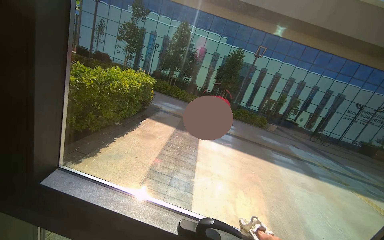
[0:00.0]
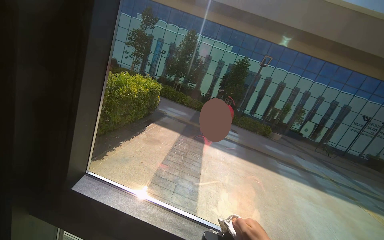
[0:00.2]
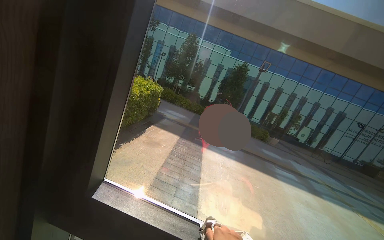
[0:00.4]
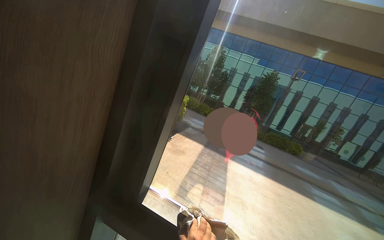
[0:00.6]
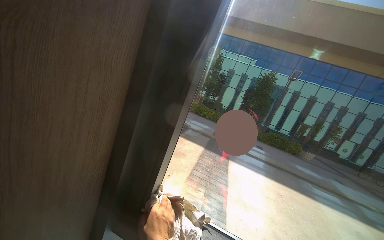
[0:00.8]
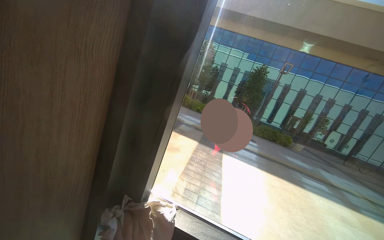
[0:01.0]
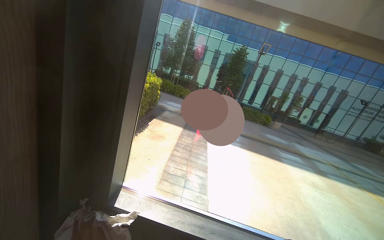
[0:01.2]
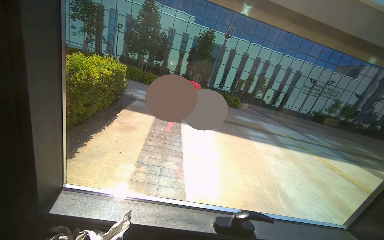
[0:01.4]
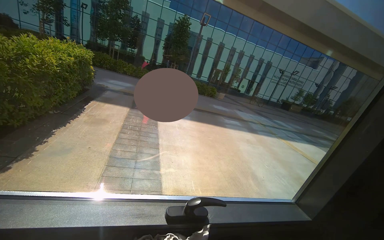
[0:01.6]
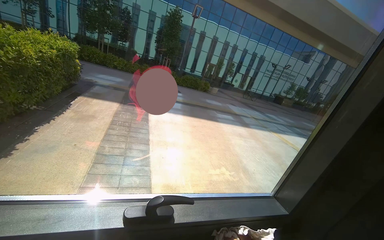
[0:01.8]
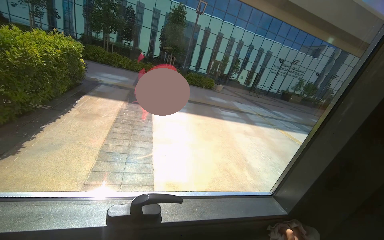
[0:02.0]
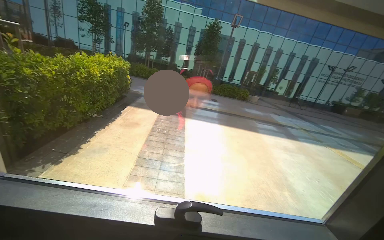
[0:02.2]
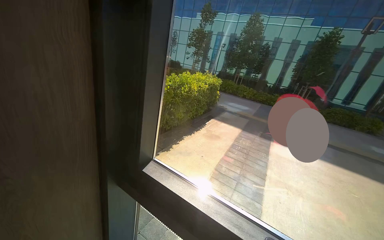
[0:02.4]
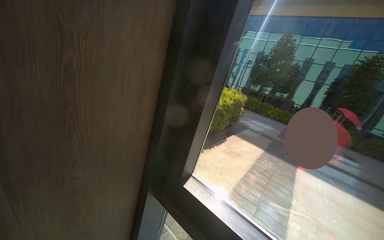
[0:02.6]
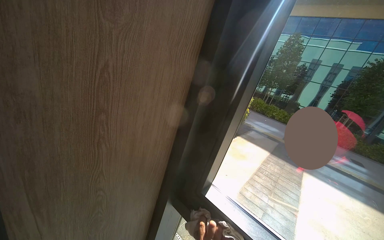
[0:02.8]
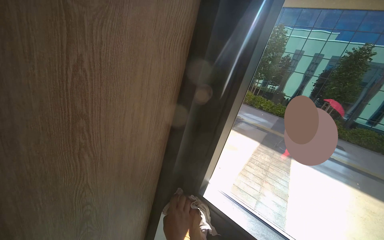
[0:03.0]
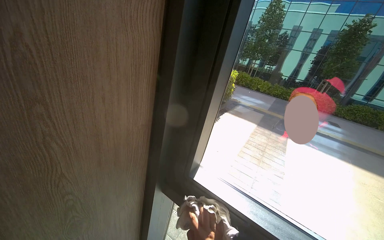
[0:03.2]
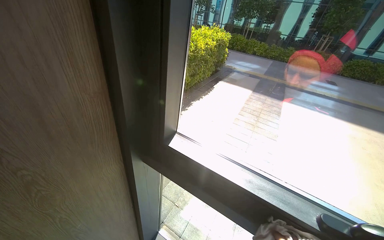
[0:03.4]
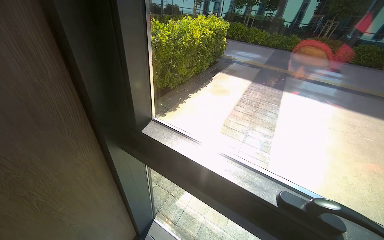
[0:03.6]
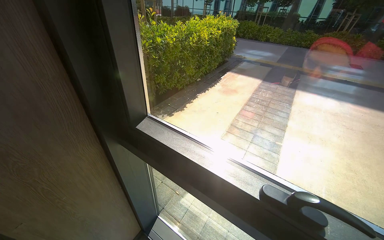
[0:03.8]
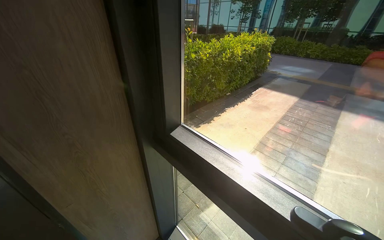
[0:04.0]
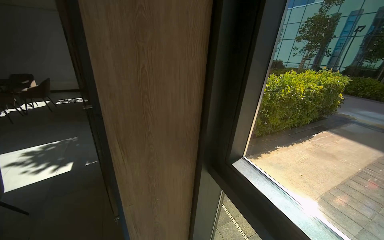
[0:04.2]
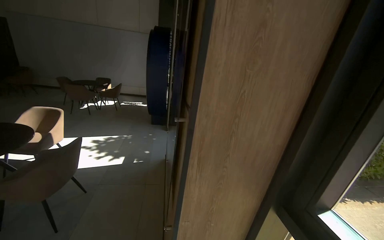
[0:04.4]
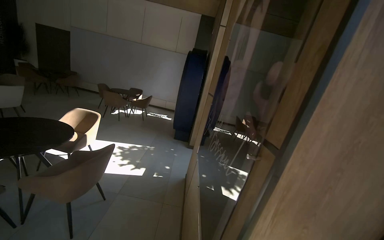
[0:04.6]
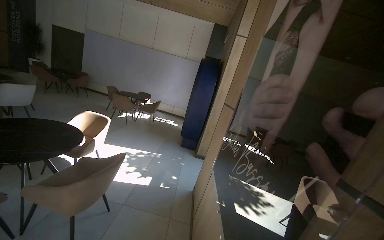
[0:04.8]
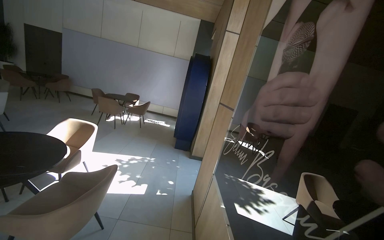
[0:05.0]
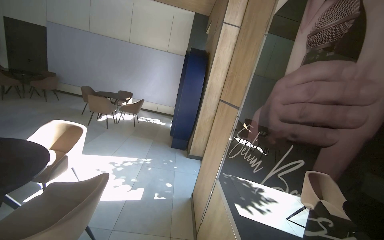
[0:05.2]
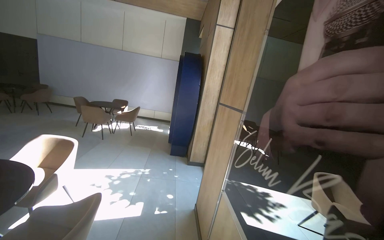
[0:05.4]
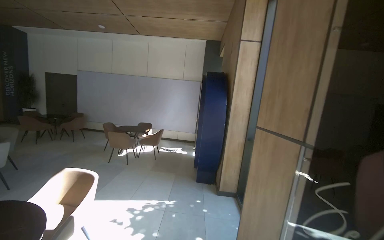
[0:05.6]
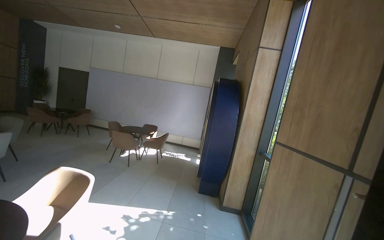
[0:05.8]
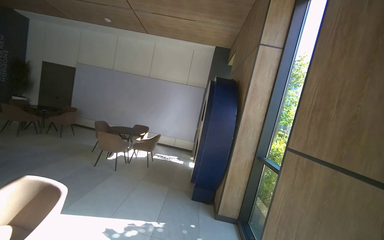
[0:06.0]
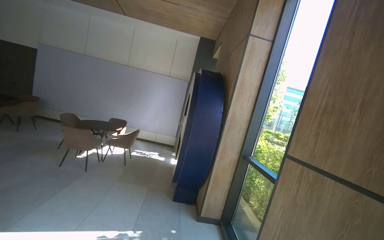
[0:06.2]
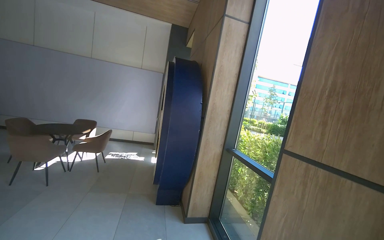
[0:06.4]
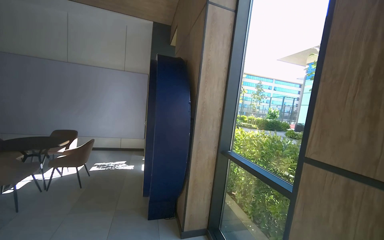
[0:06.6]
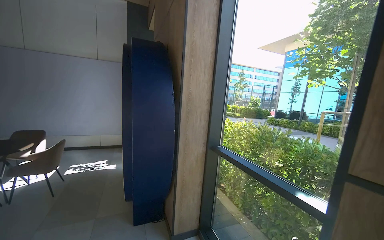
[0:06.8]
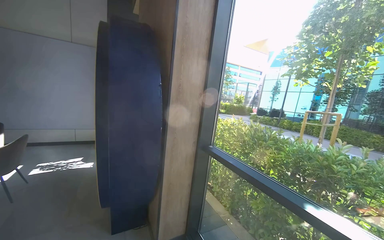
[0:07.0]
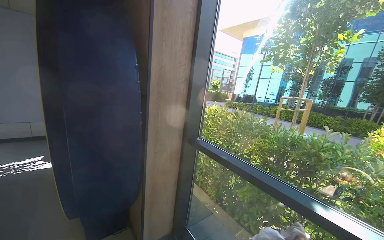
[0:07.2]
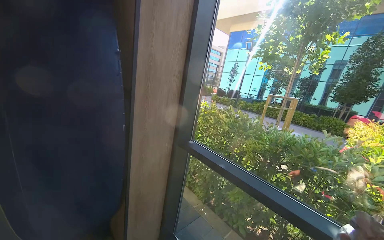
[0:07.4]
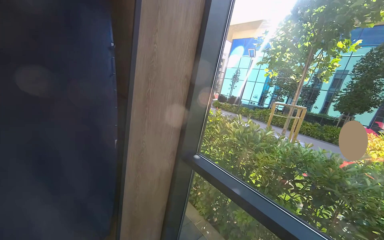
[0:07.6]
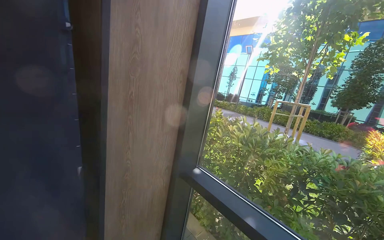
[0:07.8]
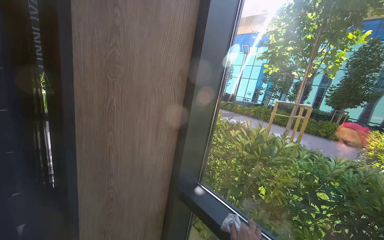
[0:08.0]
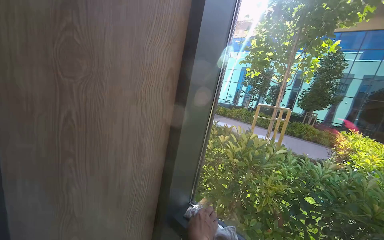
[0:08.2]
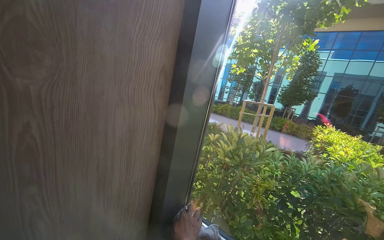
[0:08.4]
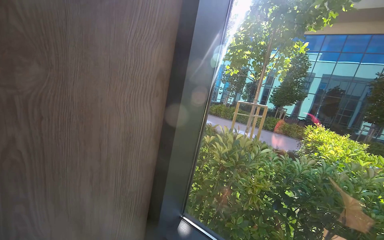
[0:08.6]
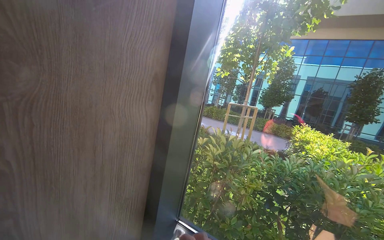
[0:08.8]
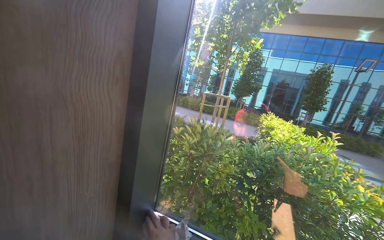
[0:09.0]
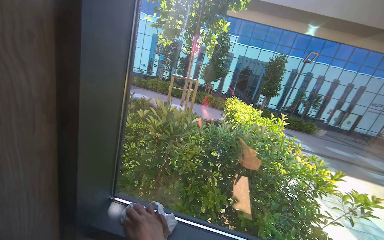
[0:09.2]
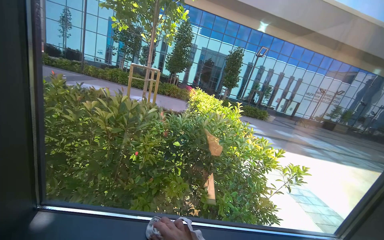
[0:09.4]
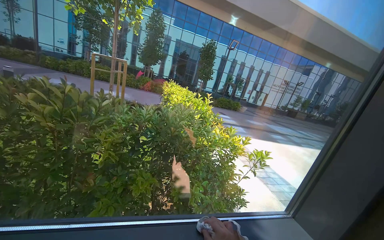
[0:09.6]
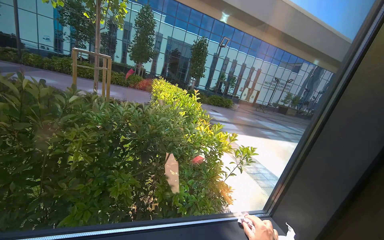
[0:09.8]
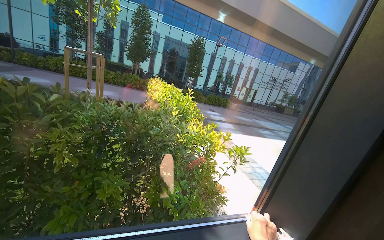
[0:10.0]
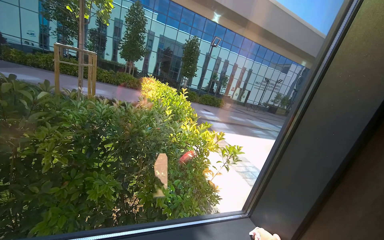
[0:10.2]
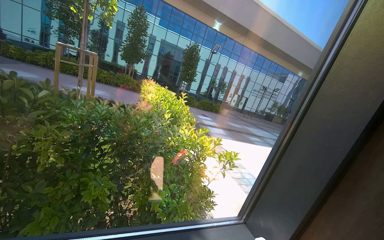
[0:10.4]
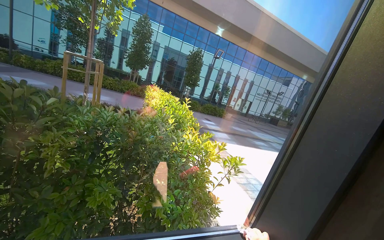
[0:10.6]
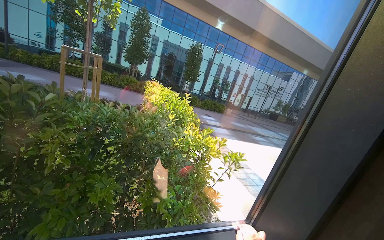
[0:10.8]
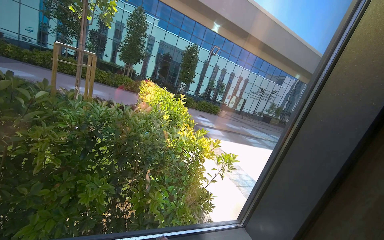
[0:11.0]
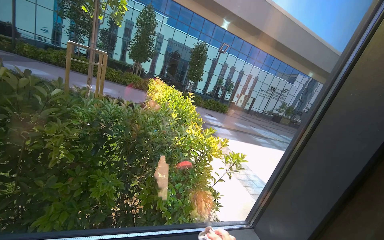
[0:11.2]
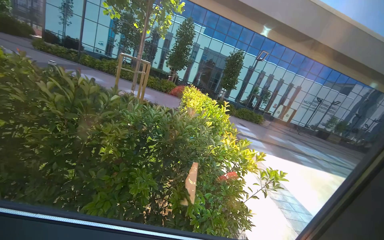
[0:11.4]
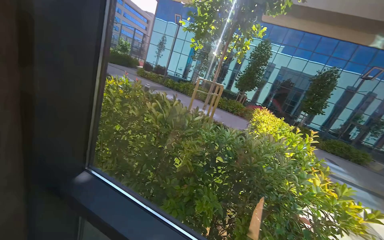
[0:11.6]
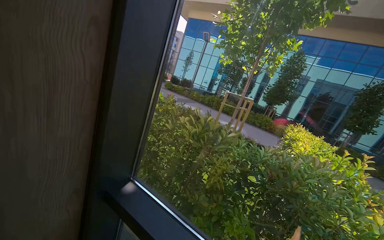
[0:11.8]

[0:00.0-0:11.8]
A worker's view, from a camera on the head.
Job: cleaning windows.
The whole recording: Cleaning lobby windows. The worker cleans the frames and glass of the lobby windows with a cloth.
0:01.4 to 0:03.0: The wearer looks some 40 degrees further to the left.
0:03.0 to 0:04.4: The wearer looks roughly 50 degrees further to the left.
0:04.4 to 0:06.0: The camera is carried some 1.5 m. The view tips upward by approximately 20 degrees.
0:06.0 to 0:07.4: The head travels roughly 1.5 m. The wearer's head swings about 45 degrees to the right. The view tilts some 20 degrees downward.
0:07.4 to 0:08.8: The wearer moves some 70 cm. The camera sweeps to the right, by roughly 20 degrees.
0:08.8 to 0:10.4: The camera travels roughly 40 cm. The view pans to the right by about 50 degrees. The wearer looks about 15 degrees further downward.
0:10.4 to 0:11.8: The wearer looks approximately 50 degrees further to the left. The wearer looks about 15 degrees further upward.

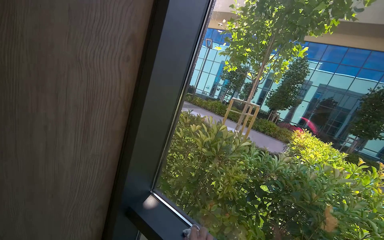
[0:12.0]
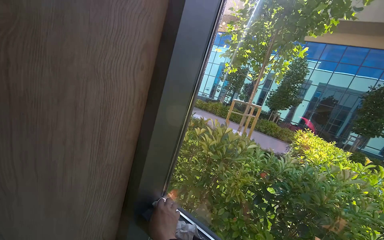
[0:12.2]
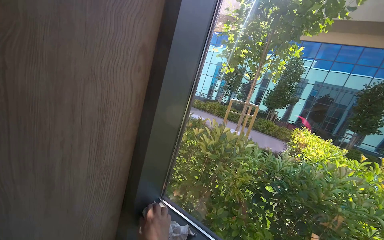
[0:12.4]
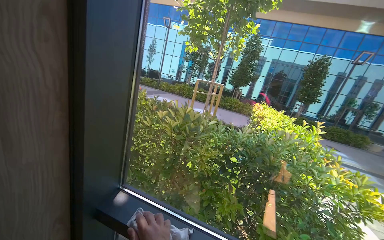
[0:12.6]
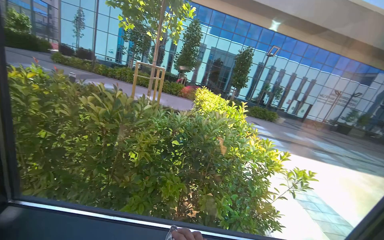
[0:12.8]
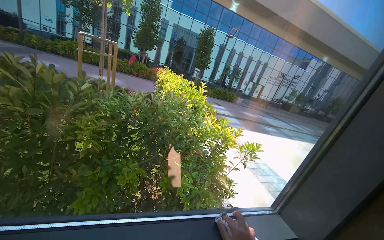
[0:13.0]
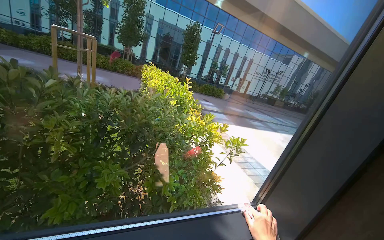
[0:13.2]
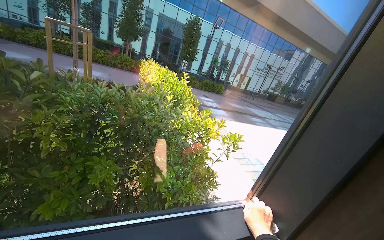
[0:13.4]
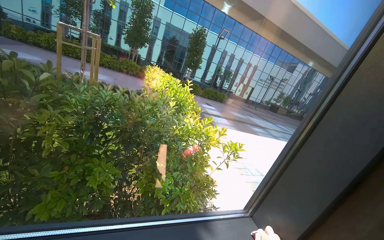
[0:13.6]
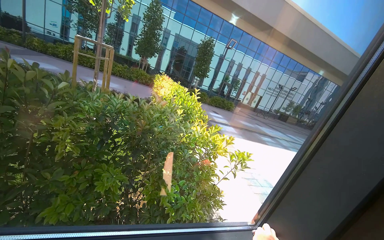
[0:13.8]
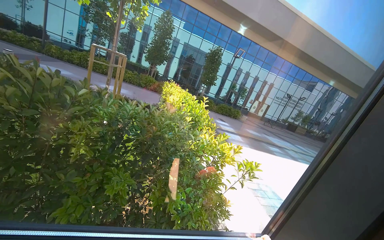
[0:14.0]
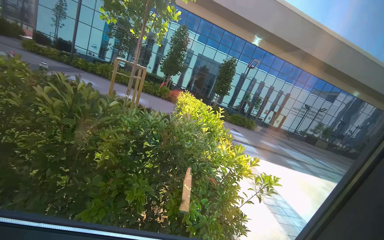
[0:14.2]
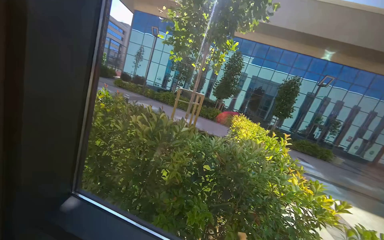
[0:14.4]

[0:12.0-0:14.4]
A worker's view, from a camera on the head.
Job: cleaning windows.
The whole recording: Cleaning lobby windows. The worker cleans the frames and glass of the lobby windows with a cloth.
0:12.0 to 0:13.2: The wearer's head swings approximately 50 degrees to the right. The view tilts approximately 20 degrees downward.
0:13.2 to 0:14.4: The view swings roughly 30 degrees to the left. The view tips upward by about 20 degrees.

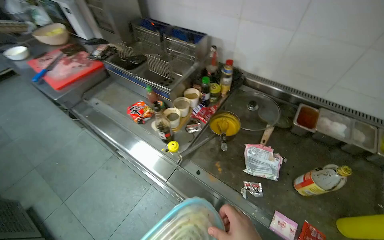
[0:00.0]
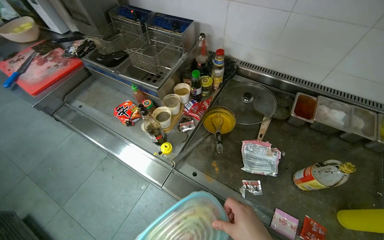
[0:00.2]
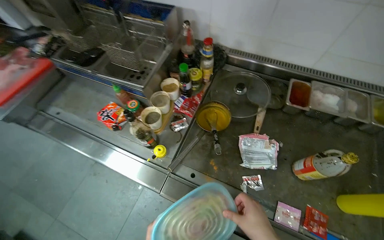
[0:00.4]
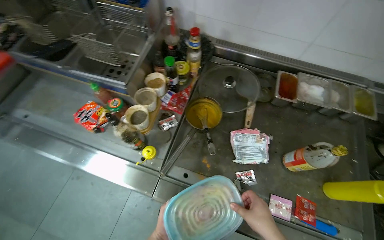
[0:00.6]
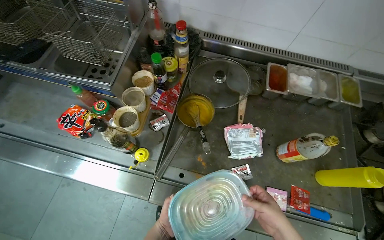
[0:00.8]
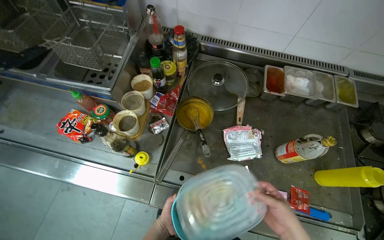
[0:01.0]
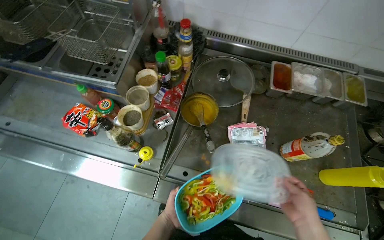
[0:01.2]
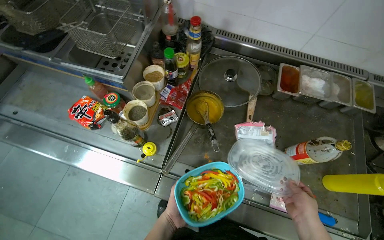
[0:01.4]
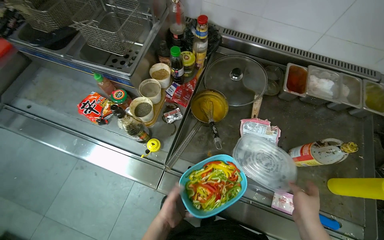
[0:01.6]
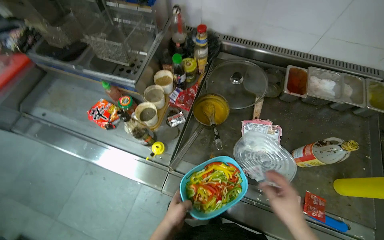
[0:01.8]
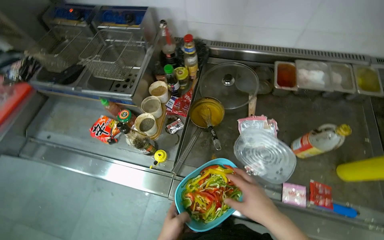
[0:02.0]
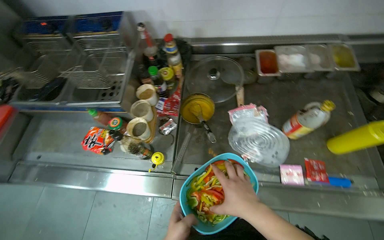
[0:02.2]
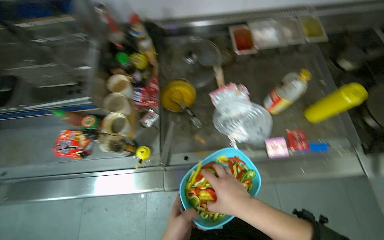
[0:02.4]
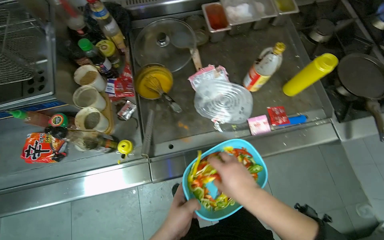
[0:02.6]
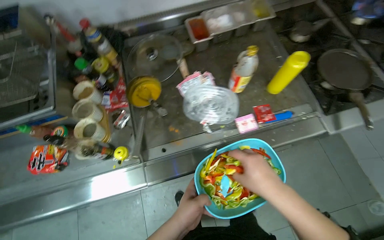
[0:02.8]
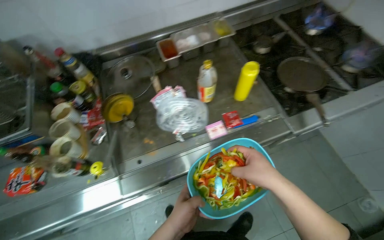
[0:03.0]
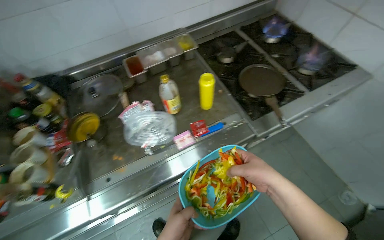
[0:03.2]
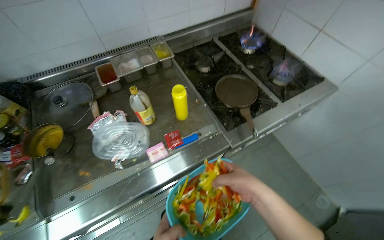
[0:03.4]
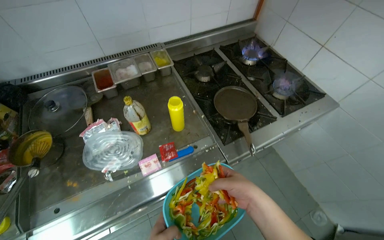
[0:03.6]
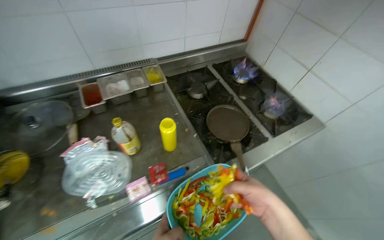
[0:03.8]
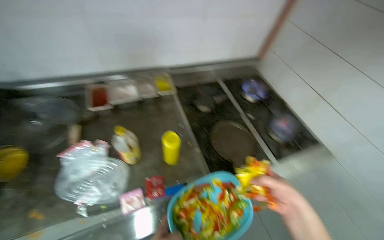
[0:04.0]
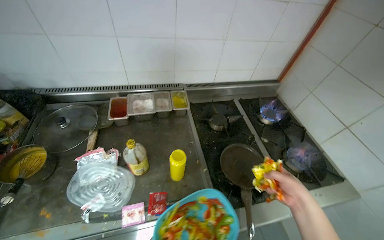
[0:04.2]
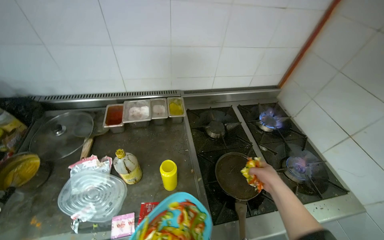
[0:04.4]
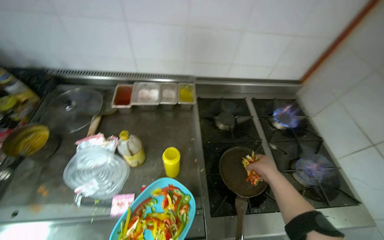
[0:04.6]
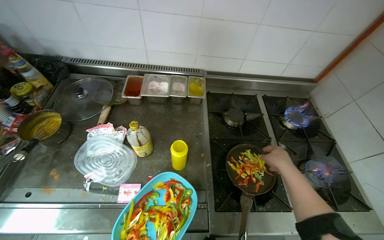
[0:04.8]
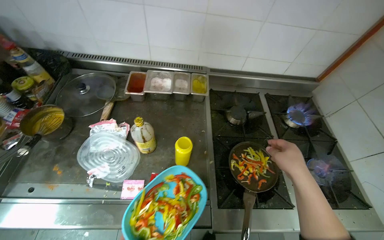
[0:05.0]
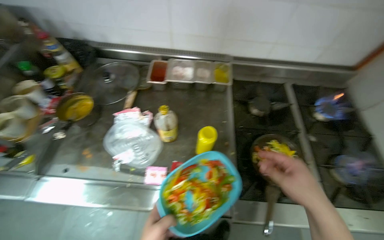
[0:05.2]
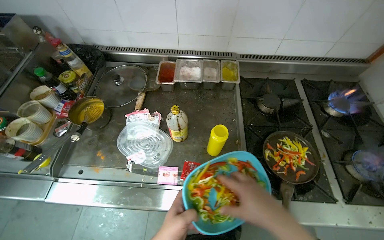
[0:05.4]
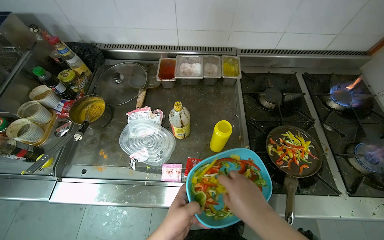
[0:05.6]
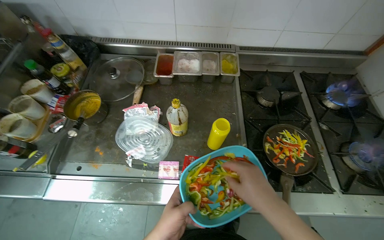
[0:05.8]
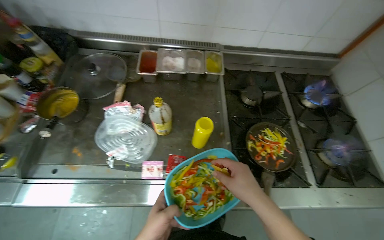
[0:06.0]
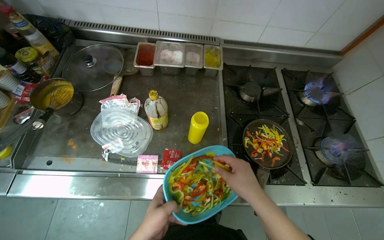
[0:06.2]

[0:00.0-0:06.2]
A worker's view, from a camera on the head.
Job: cooking food.
The whole recording: Cooking vegetables in pan. The worker adds sliced vegetables to a pan, stirs them, and seasons them on the stove.
0:00.0 to 0:01.6: The head turns to the right by roughly 15 degrees. The view tips downward by approximately 15 degrees.
0:01.6 to 0:03.2: The camera is carried about 40 cm. The head turns to the right by some 45 degrees.
0:03.2 to 0:04.6: The right hand heads farther from the camera and to the right, covering some 35 cm.
0:04.6 to 0:06.2: The right hand is displaced to the left and nearer to the camera by approximately 25 cm.
